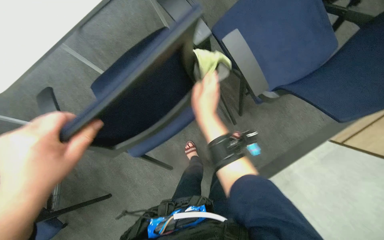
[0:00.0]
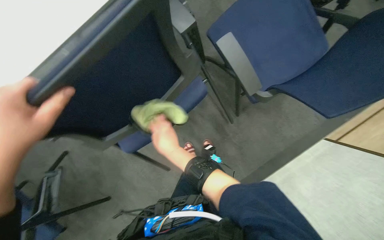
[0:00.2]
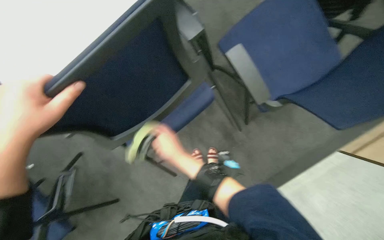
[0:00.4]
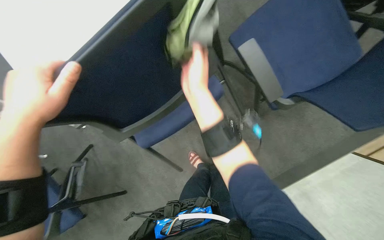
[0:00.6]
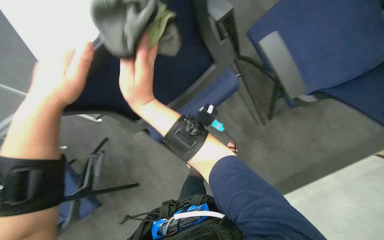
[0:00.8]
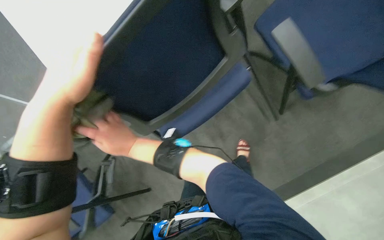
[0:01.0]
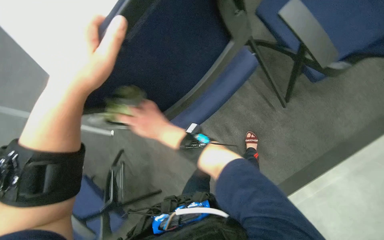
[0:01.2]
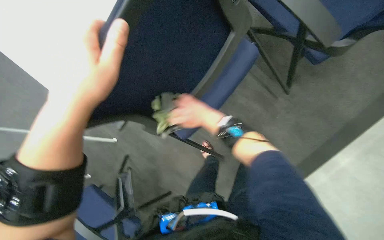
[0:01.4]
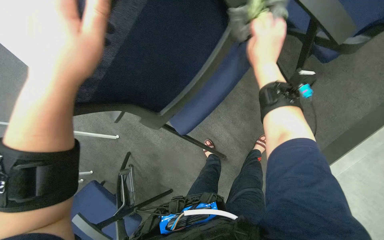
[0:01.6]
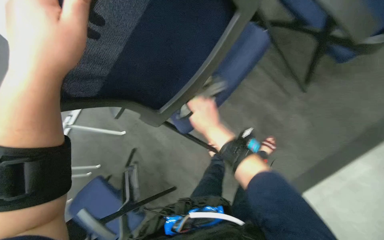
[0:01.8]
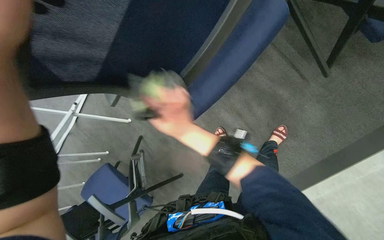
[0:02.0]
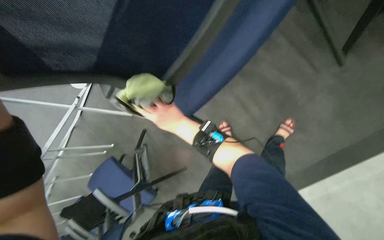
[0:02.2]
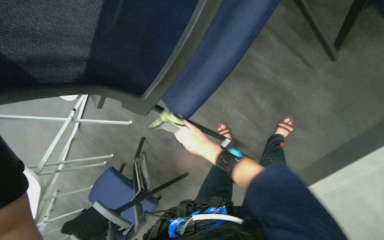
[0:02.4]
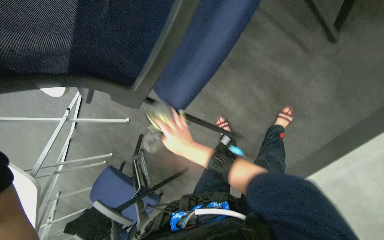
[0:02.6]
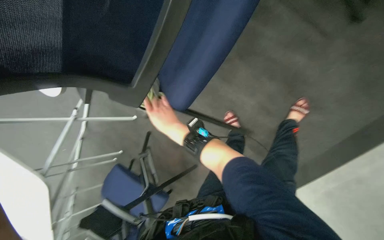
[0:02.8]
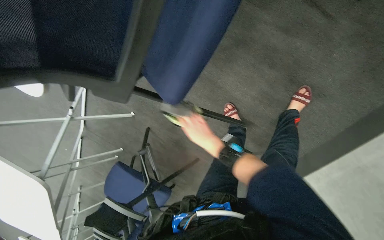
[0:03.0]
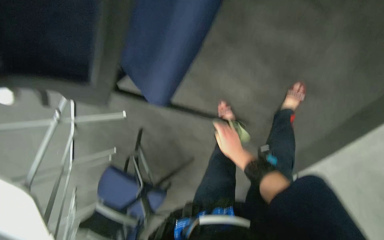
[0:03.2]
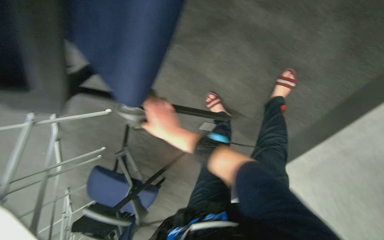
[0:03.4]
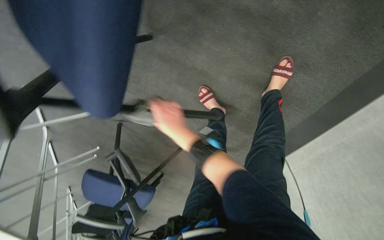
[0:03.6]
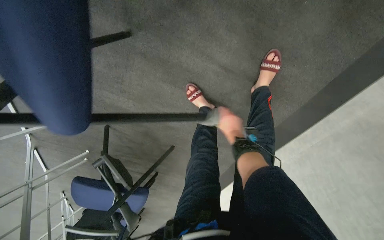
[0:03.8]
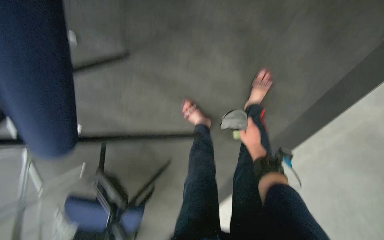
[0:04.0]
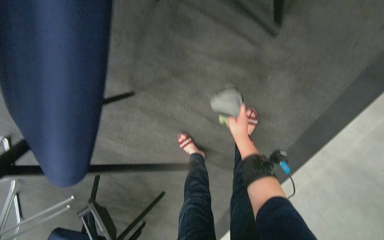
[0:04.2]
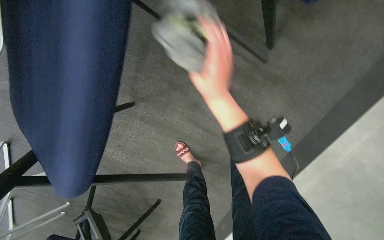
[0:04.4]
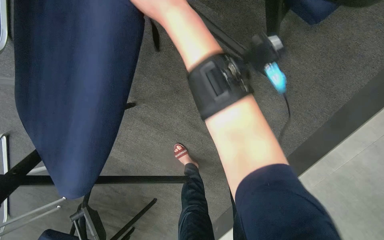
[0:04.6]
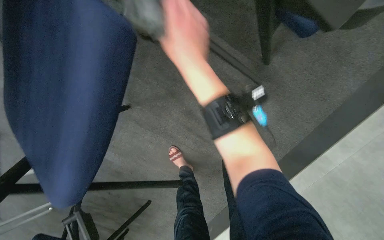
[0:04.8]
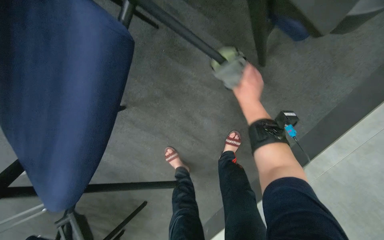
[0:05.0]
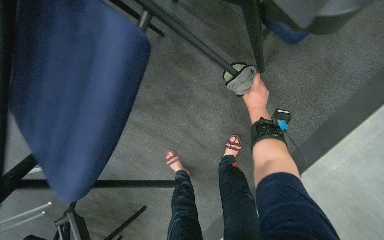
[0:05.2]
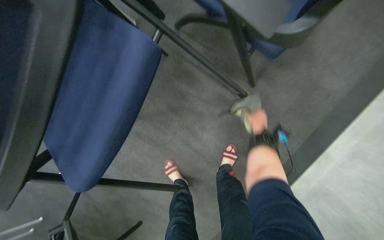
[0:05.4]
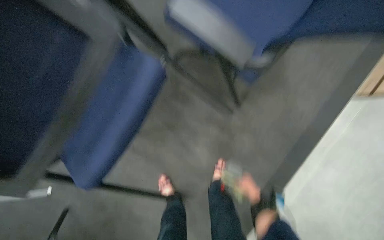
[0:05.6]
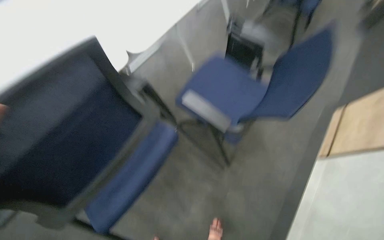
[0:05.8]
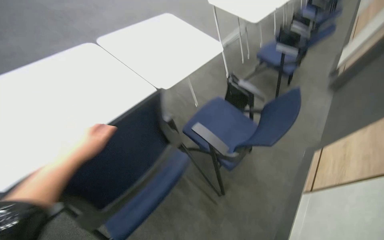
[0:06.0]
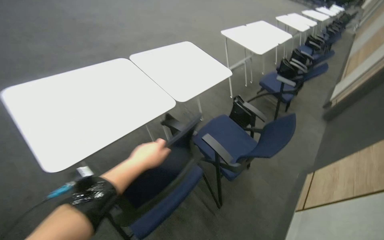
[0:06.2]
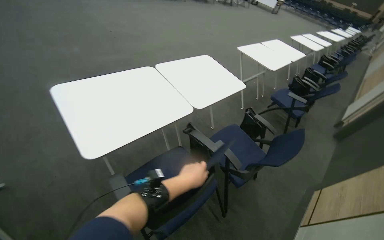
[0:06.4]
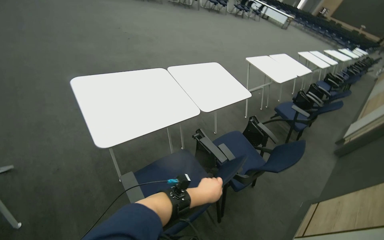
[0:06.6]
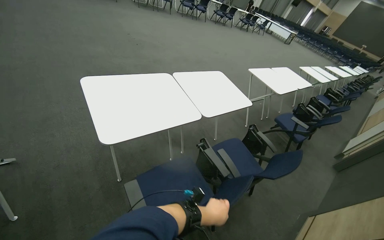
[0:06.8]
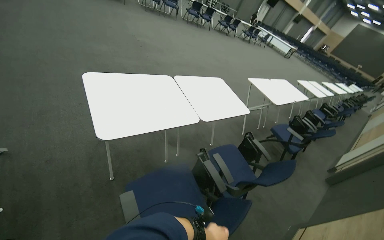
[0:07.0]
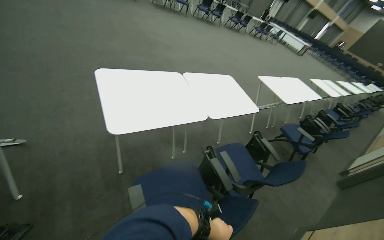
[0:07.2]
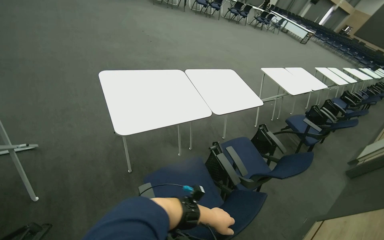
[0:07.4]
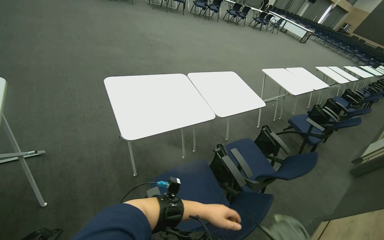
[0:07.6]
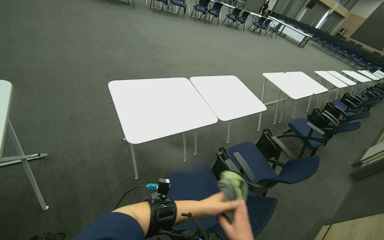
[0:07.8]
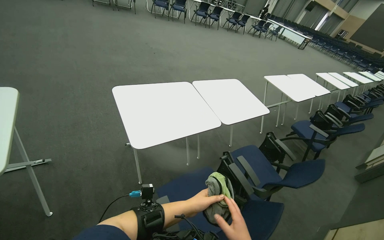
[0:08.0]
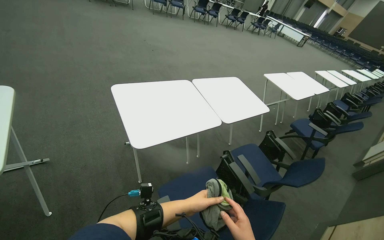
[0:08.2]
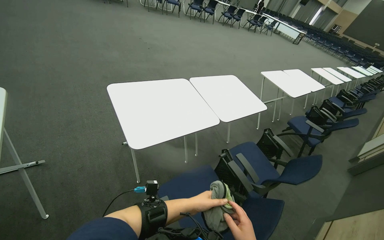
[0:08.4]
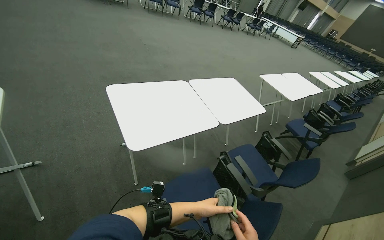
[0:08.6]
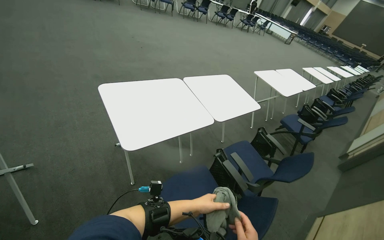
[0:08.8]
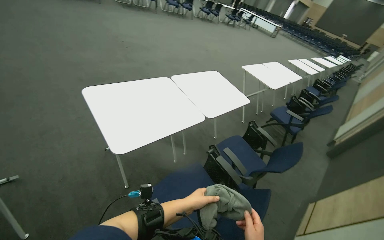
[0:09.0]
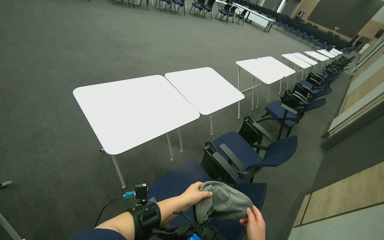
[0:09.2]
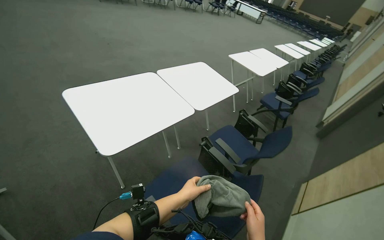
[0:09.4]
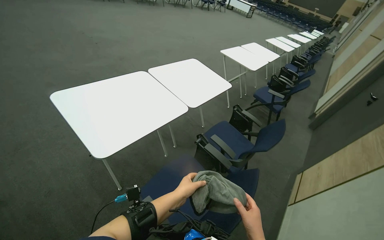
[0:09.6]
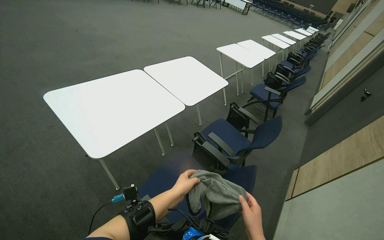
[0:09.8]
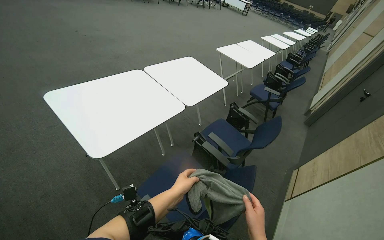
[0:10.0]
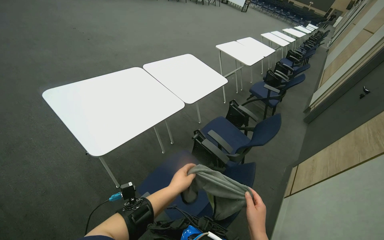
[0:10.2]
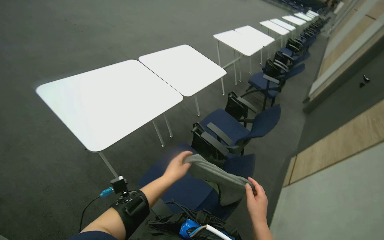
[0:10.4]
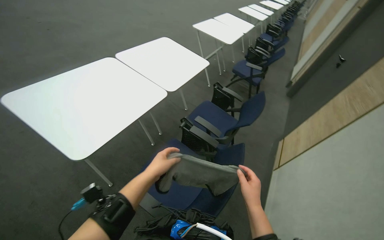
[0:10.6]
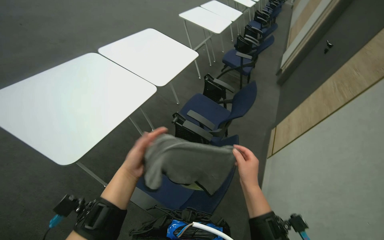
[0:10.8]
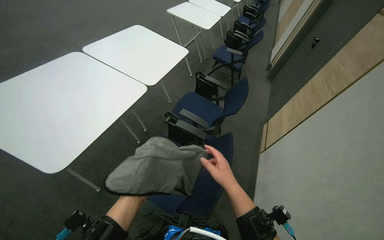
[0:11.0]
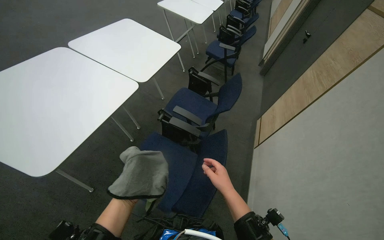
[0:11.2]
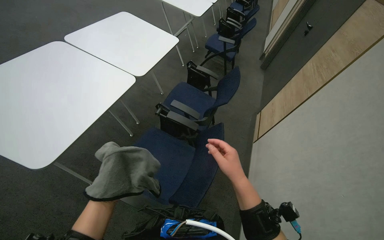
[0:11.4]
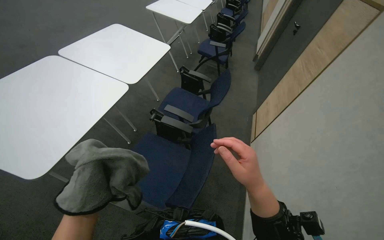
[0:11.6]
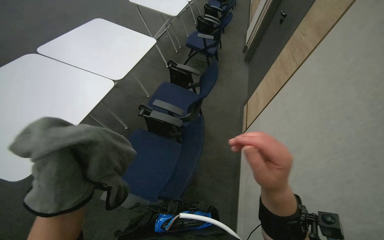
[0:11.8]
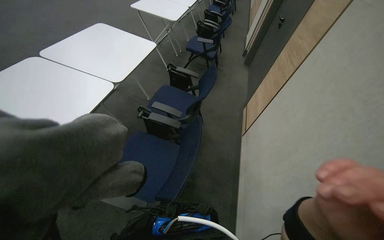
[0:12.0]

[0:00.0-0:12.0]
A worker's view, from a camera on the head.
Job: wiping surfaces.
The whole recording: Wiping conference room chairs. The worker wipes the seats, backrests, and frames of conference room chairs with a cloth.
0.0 to 1.6 s: The camera sweeps to the left, by approximately 15 degrees. The left hand heads up the picture, covering roughly 15 cm.
1.6 to 3.0 s: The view tips downward by roughly 10 degrees.
3.0 to 4.4 s: The right hand goes left and right, about 30 cm each way, reversing 3 times.
4.4 to 6.0 s: The camera is carried roughly 60 cm. The view tips upward by some 60 degrees.
6.0 to 7.6 s: The camera travels some 40 cm. The view tips upward by about 15 degrees.
7.6 to 9.0 s: The left hand moves to the left, some 10 cm.
10.4 to 12.0 s: The head turns to the right by roughly 25 degrees. The right hand moves nearer to the camera, roughly 25 cm.

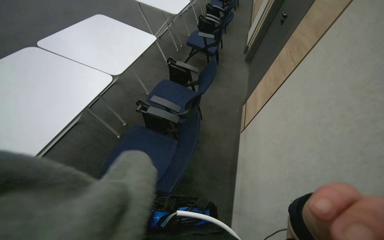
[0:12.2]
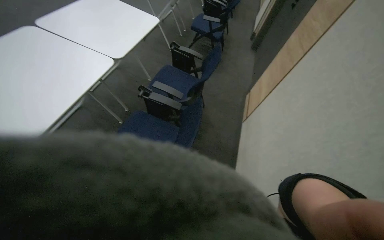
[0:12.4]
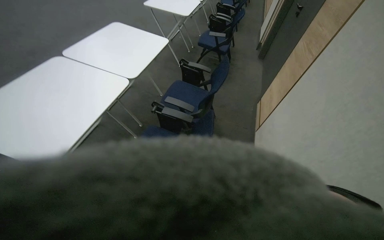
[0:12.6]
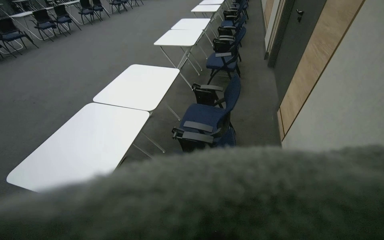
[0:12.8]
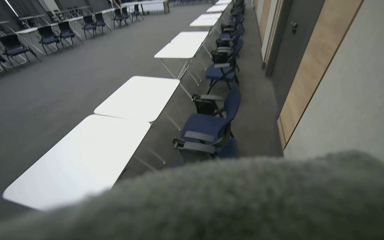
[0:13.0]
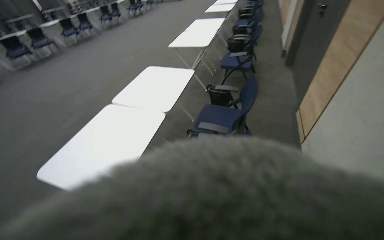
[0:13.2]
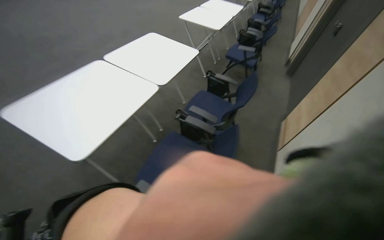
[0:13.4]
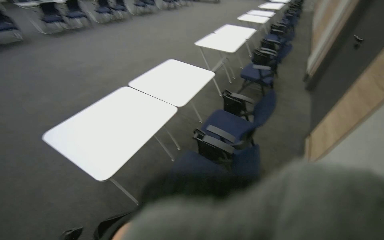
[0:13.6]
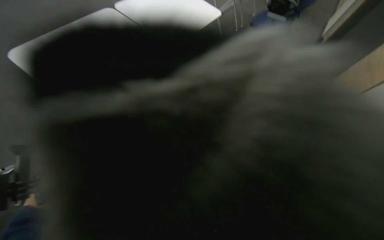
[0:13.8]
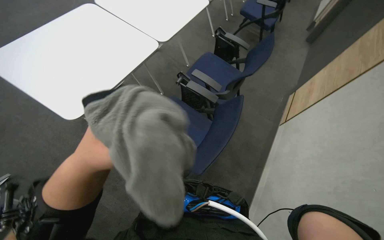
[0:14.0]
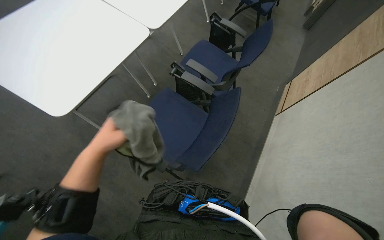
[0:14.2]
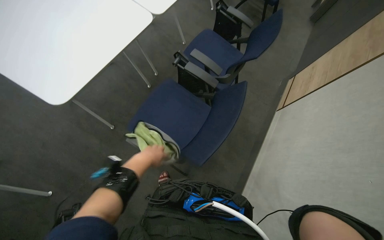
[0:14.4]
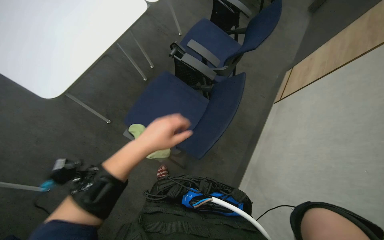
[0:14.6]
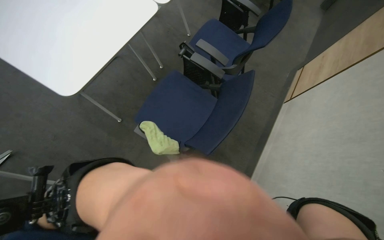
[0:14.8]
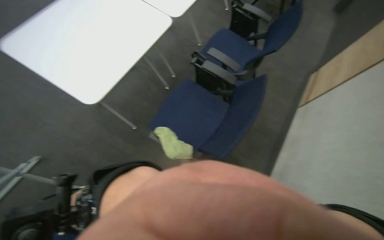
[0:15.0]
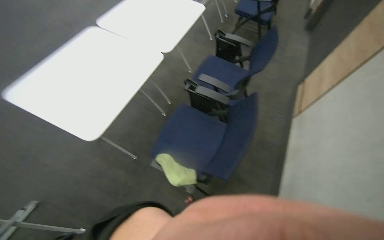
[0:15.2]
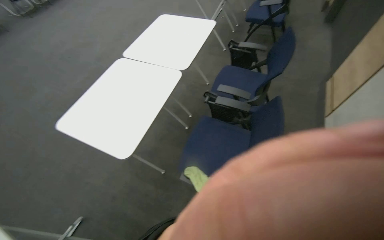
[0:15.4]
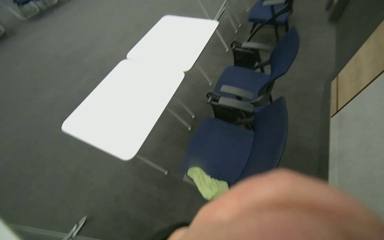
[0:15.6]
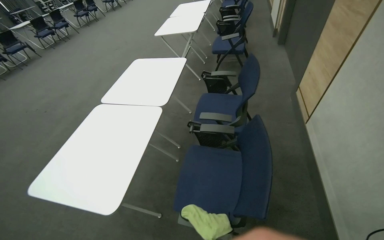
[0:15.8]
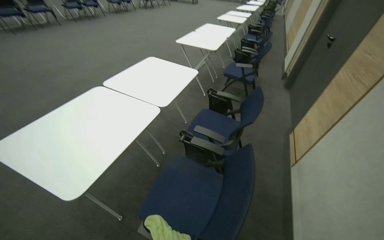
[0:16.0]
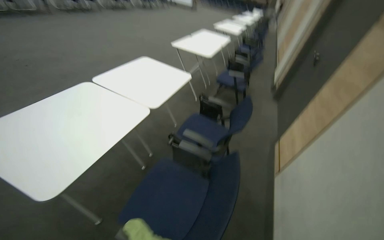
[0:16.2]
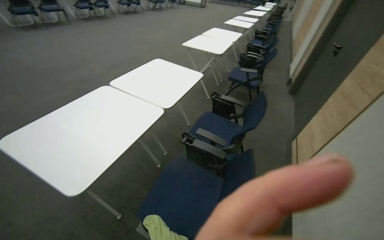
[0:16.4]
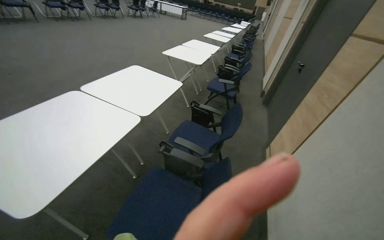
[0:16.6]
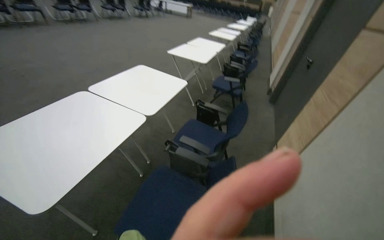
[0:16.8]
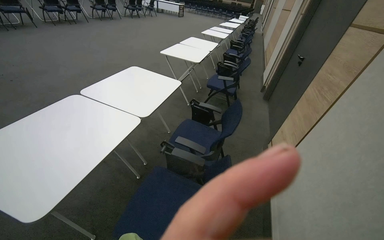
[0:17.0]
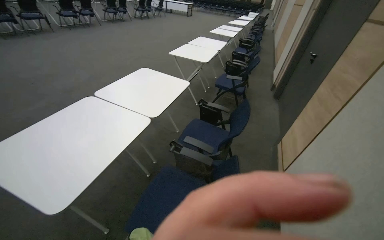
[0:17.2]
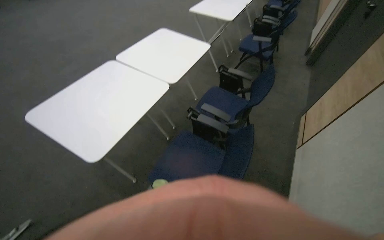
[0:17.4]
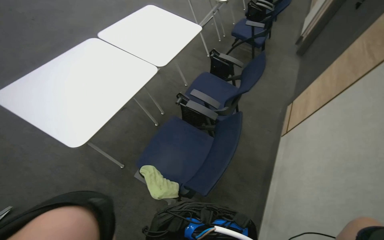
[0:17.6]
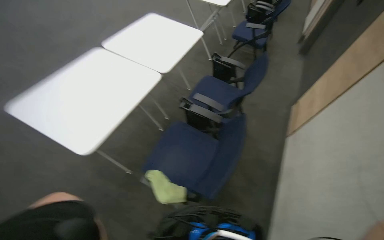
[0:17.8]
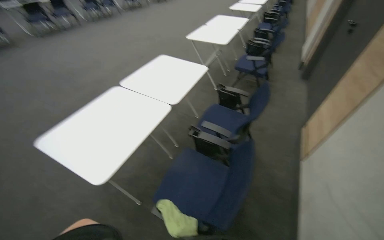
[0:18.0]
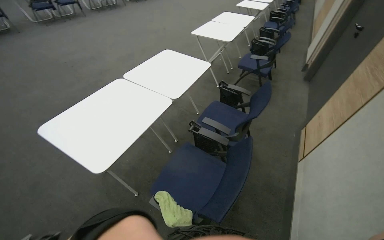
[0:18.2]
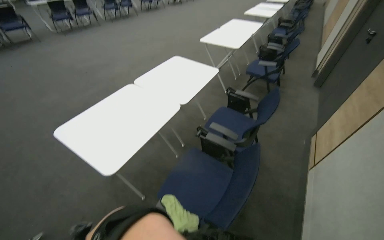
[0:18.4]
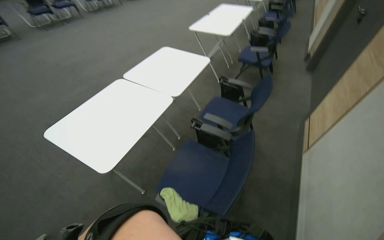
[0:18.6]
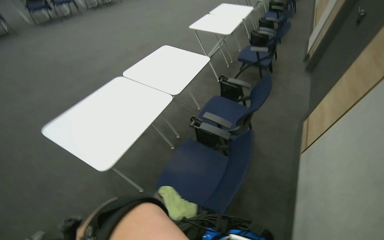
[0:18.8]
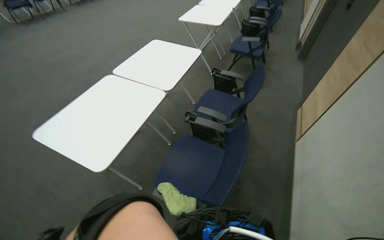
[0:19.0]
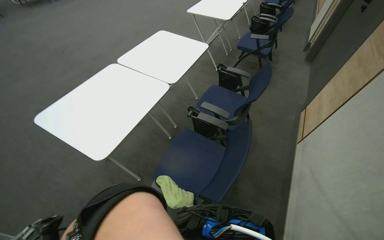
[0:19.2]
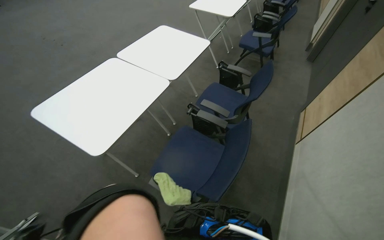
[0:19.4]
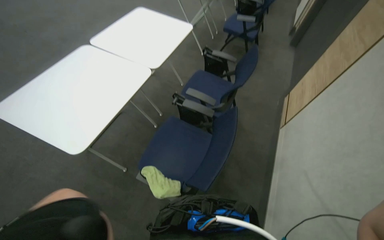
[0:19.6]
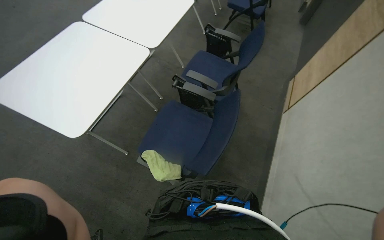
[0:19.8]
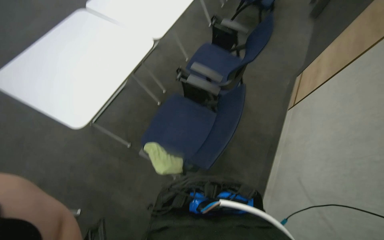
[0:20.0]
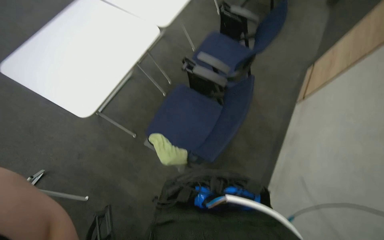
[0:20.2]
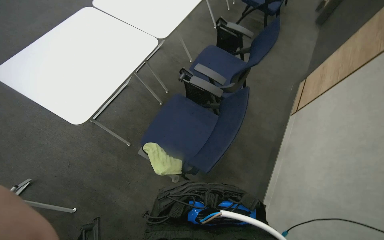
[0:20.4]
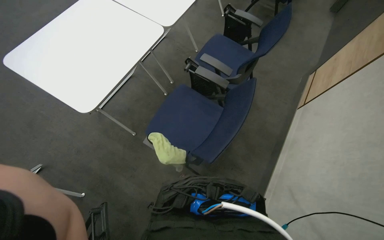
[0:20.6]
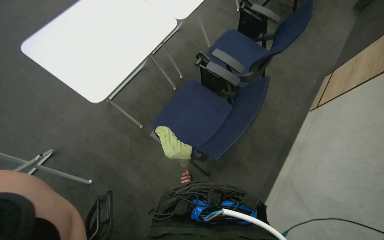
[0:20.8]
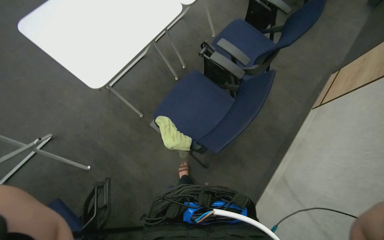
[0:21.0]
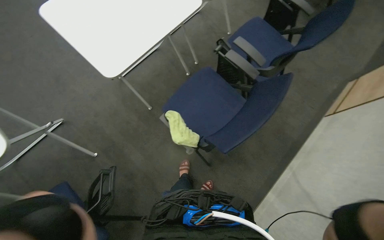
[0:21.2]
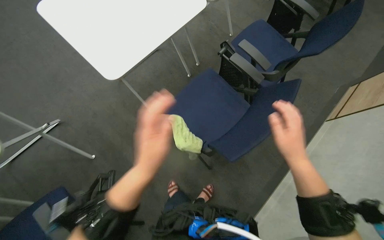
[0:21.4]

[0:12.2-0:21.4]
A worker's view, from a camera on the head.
Job: wiping surfaces.
The whole recording: Wiping conference room chairs. The worker wipes the seats, backrests, and frames of conference room chairs with a cloth.
12.2 to 13.8 s: The wearer looks about 20 degrees further to the left.
15.2 to 16.8 s: The wearer looks some 25 degrees further upward.
18.4 to 19.8 s: The view tilts about 20 degrees downward.
